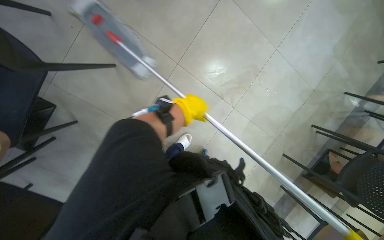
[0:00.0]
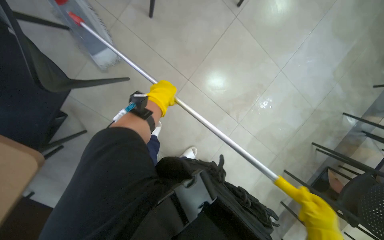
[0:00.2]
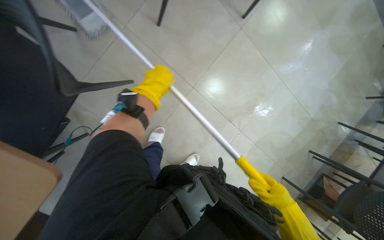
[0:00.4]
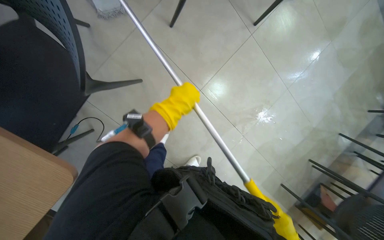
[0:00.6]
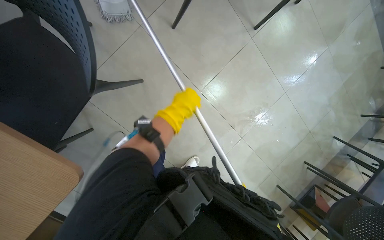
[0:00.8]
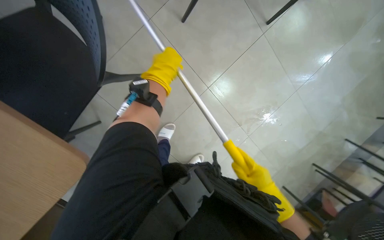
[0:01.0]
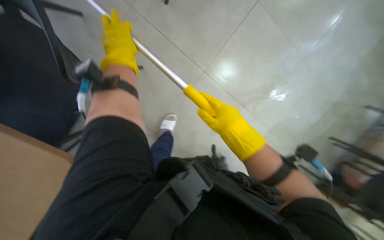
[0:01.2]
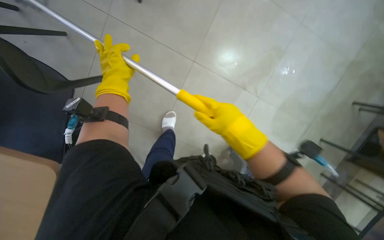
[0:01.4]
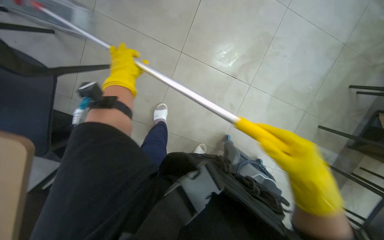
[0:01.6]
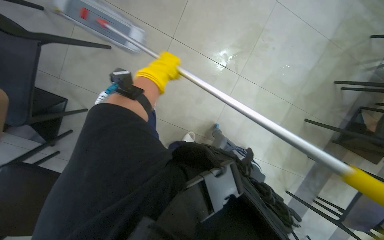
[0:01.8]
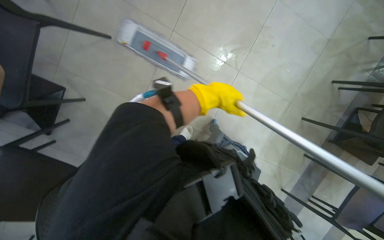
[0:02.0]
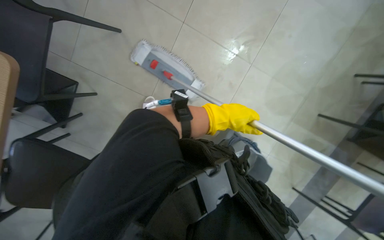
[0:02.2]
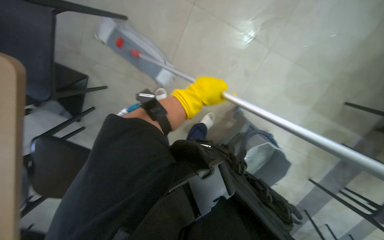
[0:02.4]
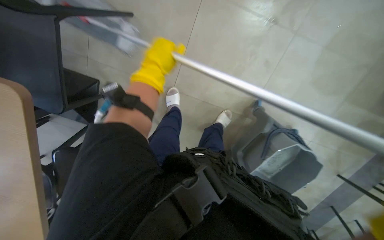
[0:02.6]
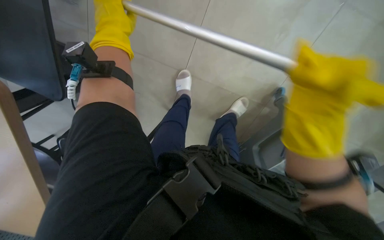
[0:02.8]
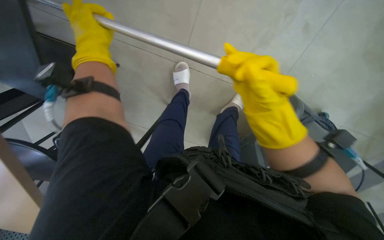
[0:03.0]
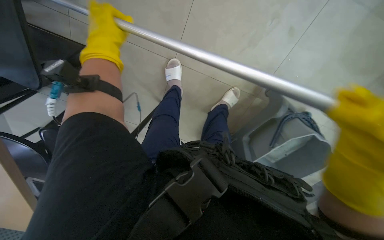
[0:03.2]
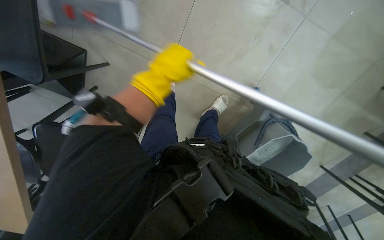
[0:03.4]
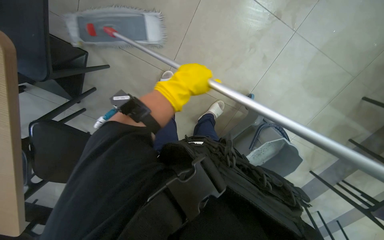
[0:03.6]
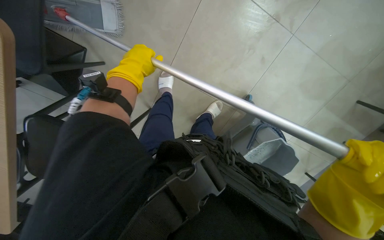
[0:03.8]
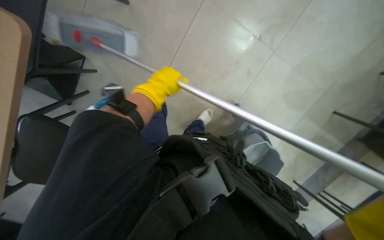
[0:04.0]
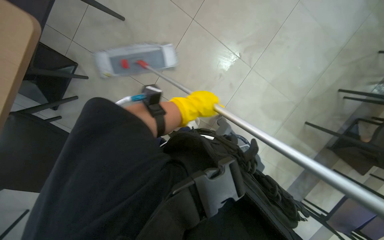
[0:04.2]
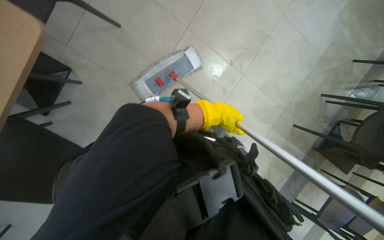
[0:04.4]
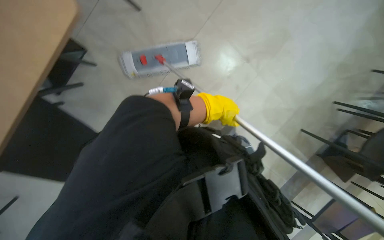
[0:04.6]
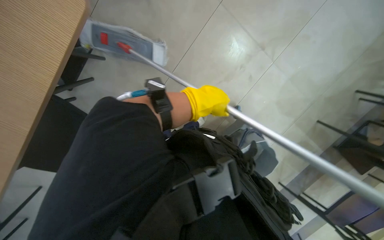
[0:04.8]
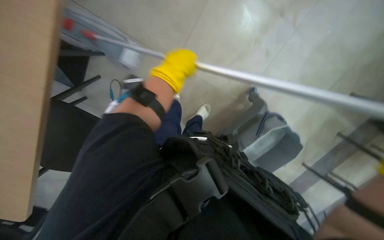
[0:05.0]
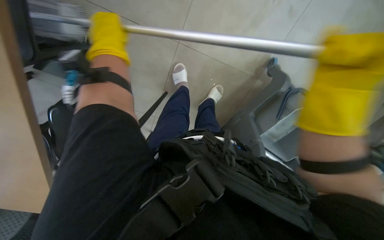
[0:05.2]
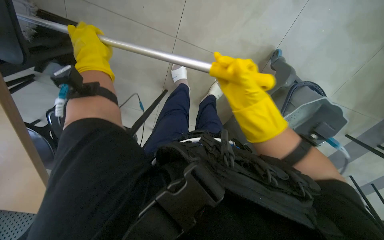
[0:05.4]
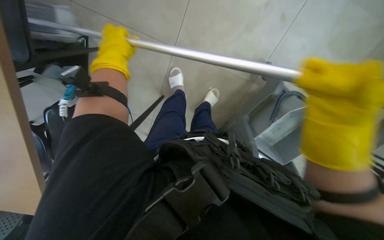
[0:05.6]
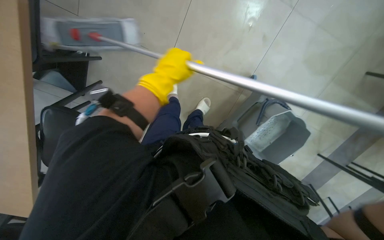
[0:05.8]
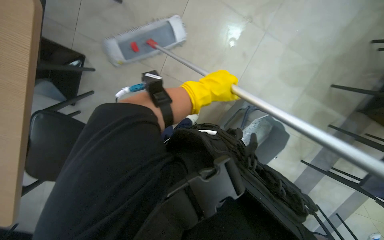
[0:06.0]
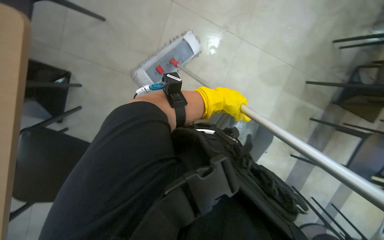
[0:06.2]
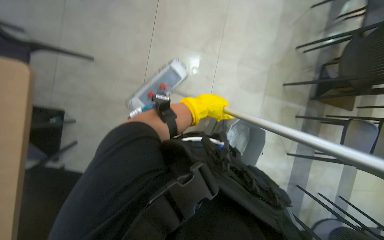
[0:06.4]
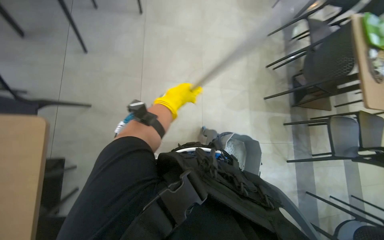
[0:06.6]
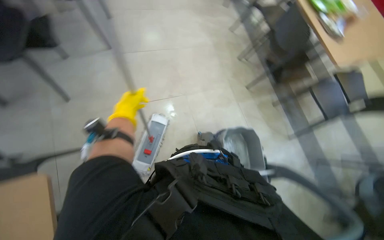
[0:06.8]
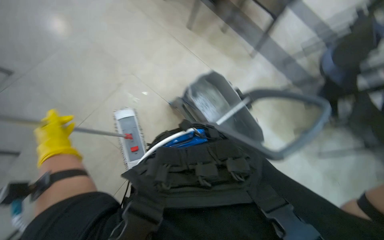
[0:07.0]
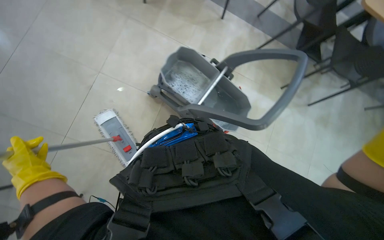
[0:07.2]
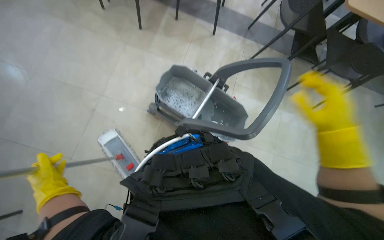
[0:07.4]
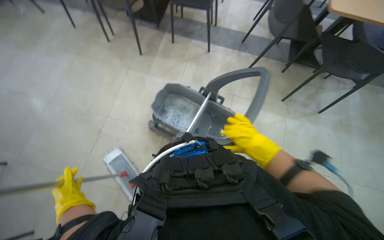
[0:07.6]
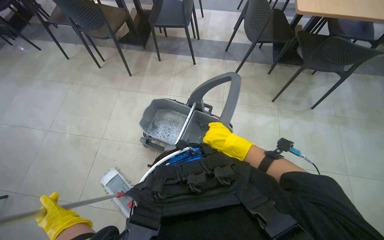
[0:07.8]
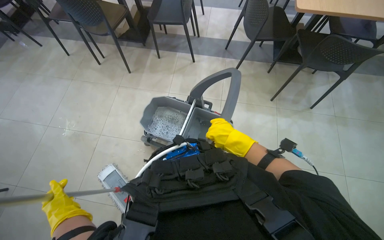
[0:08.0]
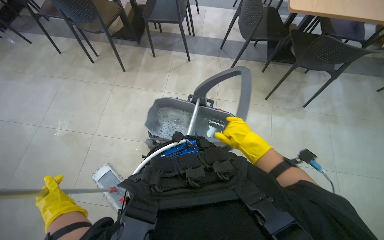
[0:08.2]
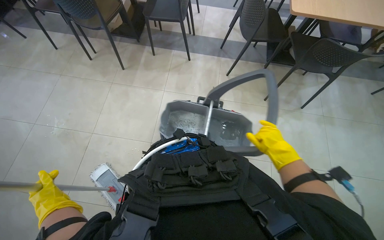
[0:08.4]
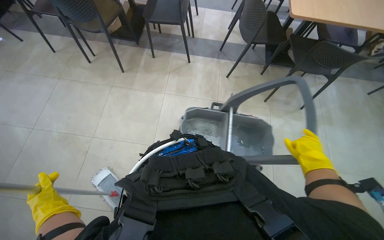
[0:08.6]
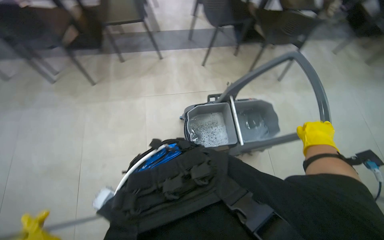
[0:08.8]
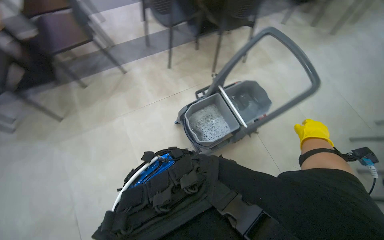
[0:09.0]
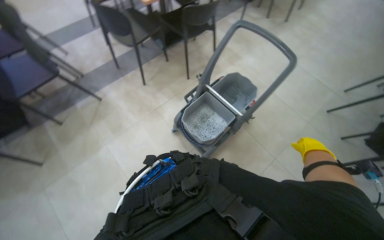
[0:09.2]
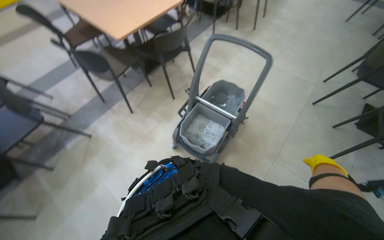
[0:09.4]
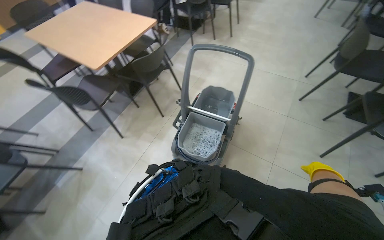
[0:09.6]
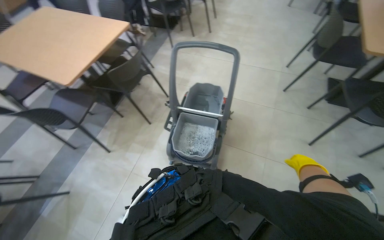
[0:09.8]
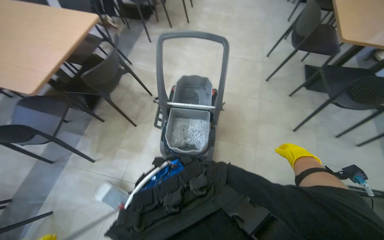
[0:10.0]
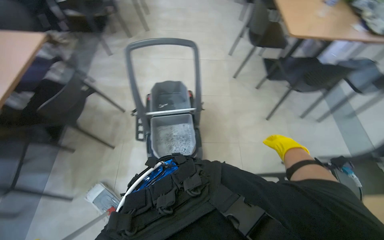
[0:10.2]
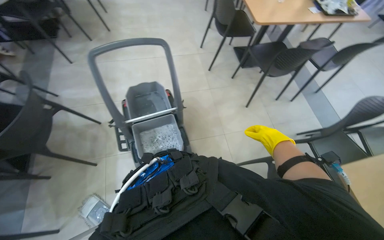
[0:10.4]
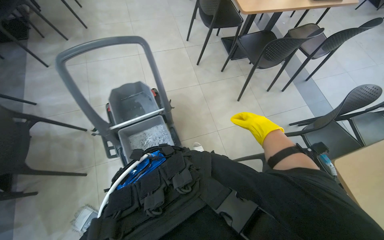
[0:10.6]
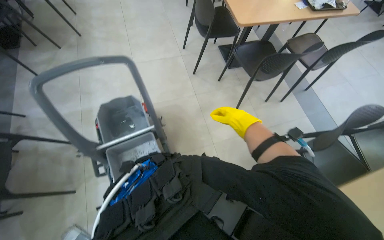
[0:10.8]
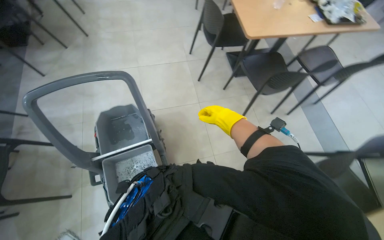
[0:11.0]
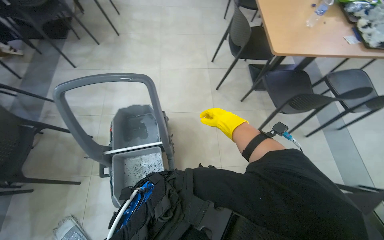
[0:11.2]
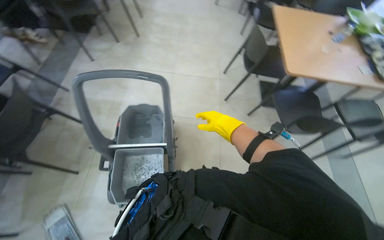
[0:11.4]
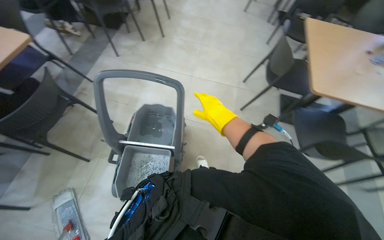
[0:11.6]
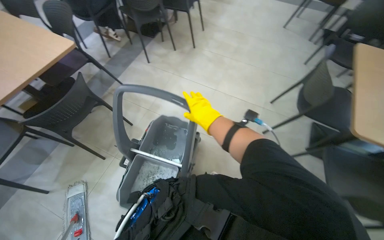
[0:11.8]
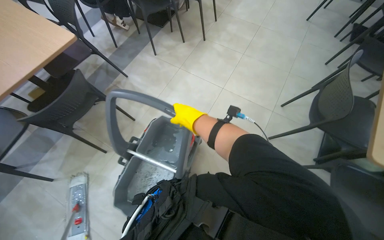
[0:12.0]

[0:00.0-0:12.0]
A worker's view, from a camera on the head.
Job: mopping floor.
The whole recording: Mopping the floor. The worker mops the floor with a flat mop, pausing to rinse and wring the mop head.
0:00.0 to 0:01.6: The left hand heads to the left and up the picture, covering some 35 cm.
0:01.6 to 0:03.0: The wearer looks some 15 degrees further downward. The left hand goes to the right and returns, about 35 cm each way.
0:03.0 to 0:04.4: The left hand moves left and right over approximately 30 cm, changing direction 2 times.
0:04.4 to 0:06.0: The left hand goes to the left and returns, roughly 35 cm each way.
0:06.0 to 0:07.6: The head rotates roughly 105 degrees to the right. The view tips upward by about 15 degrees.
0:07.6 to 0:09.0: The head rotates roughly 40 degrees to the right.
0:09.0 to 0:10.4: The wearer looks about 80 degrees further to the right.
0:10.4 to 0:12.0: The head travels about 60 cm. The wearer's head swings roughly 45 degrees to the left.

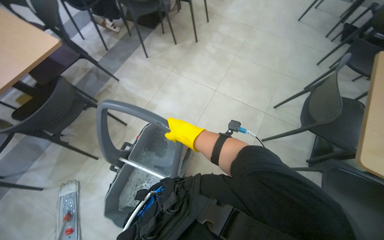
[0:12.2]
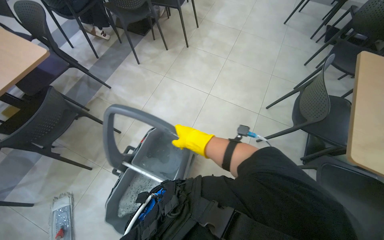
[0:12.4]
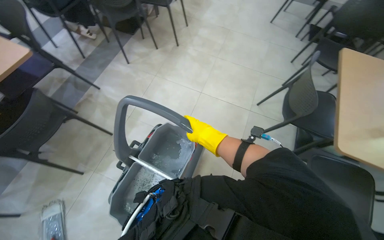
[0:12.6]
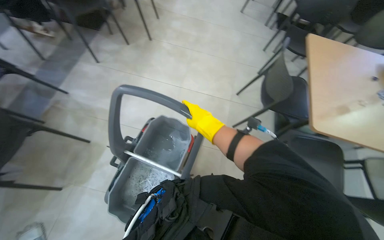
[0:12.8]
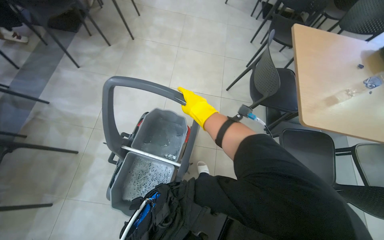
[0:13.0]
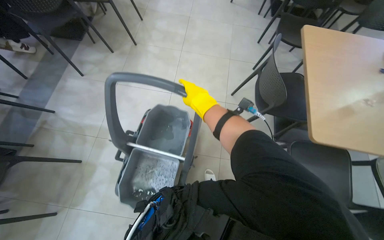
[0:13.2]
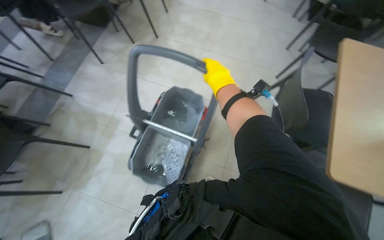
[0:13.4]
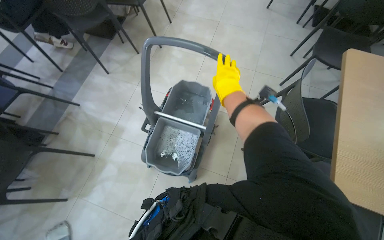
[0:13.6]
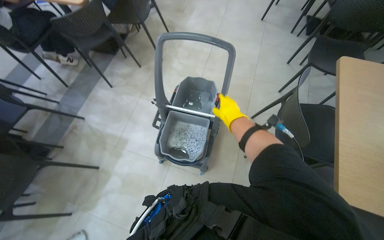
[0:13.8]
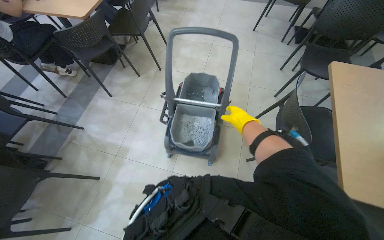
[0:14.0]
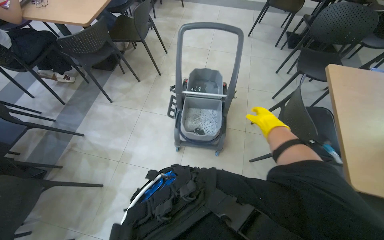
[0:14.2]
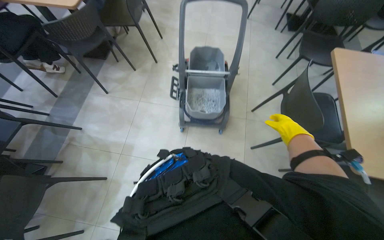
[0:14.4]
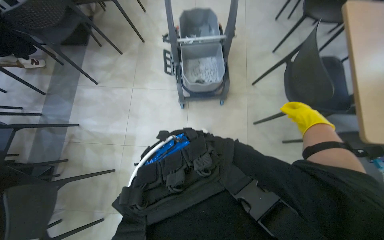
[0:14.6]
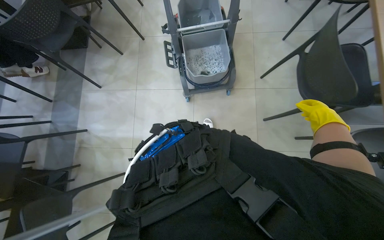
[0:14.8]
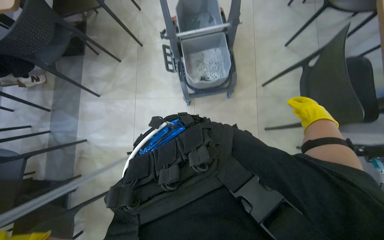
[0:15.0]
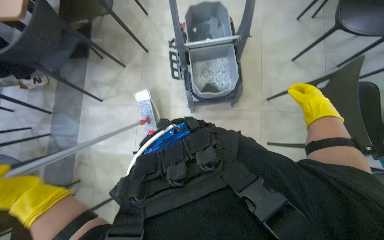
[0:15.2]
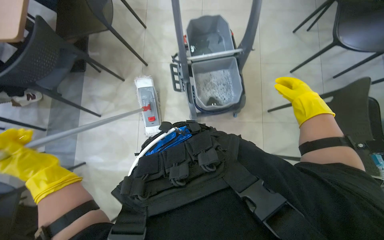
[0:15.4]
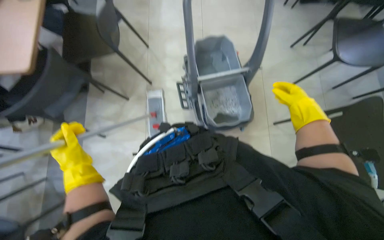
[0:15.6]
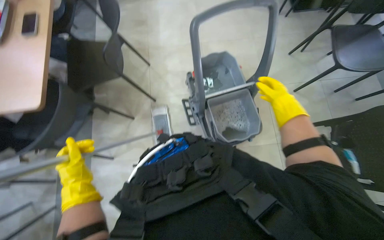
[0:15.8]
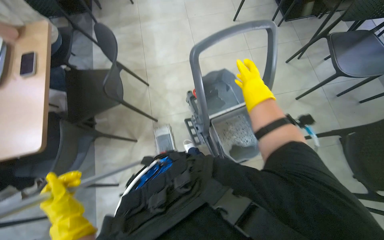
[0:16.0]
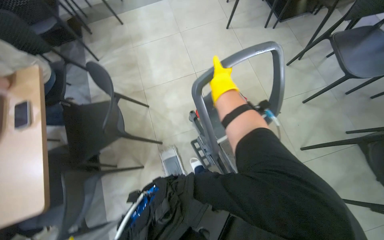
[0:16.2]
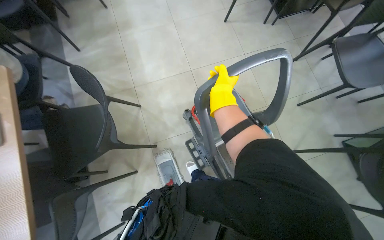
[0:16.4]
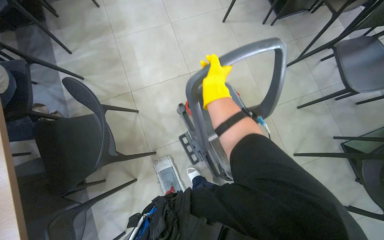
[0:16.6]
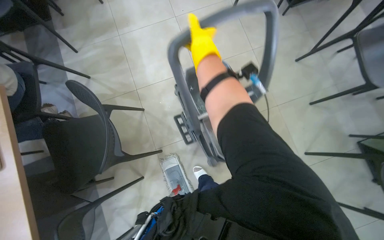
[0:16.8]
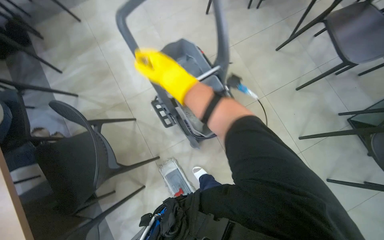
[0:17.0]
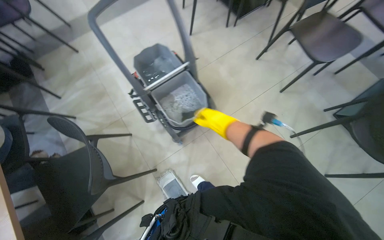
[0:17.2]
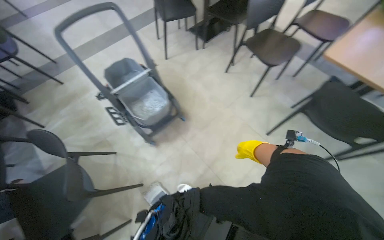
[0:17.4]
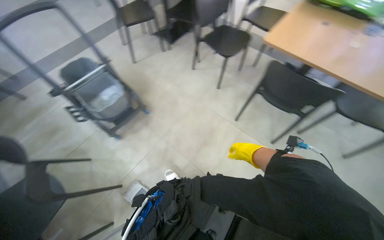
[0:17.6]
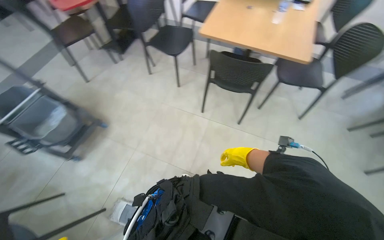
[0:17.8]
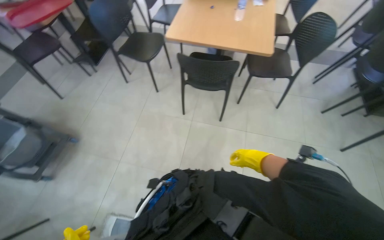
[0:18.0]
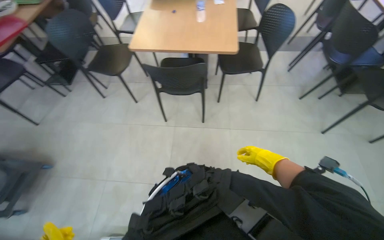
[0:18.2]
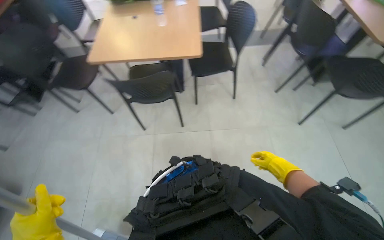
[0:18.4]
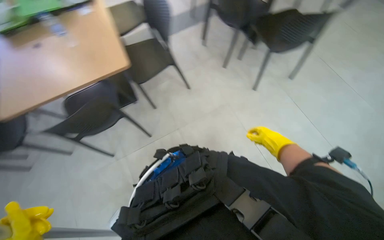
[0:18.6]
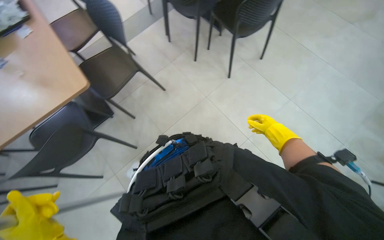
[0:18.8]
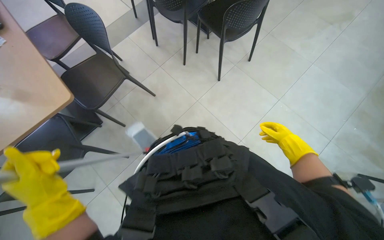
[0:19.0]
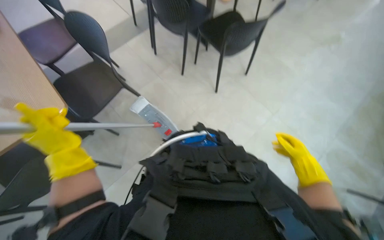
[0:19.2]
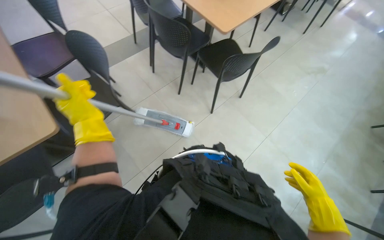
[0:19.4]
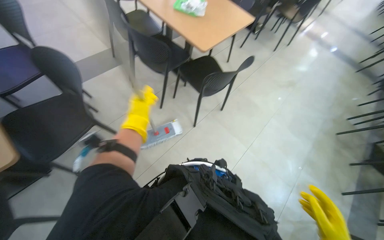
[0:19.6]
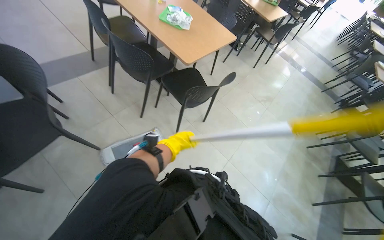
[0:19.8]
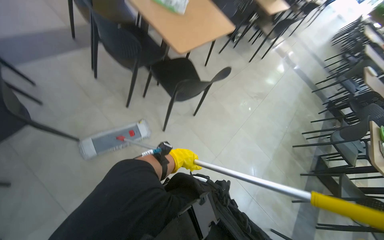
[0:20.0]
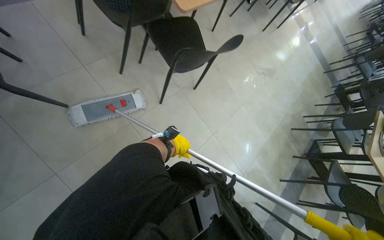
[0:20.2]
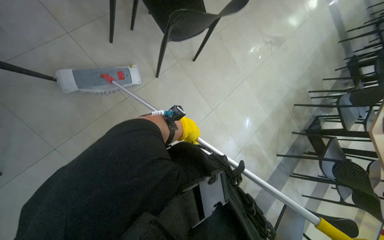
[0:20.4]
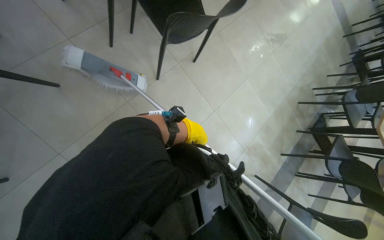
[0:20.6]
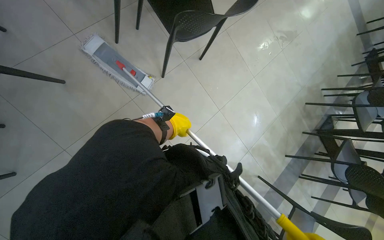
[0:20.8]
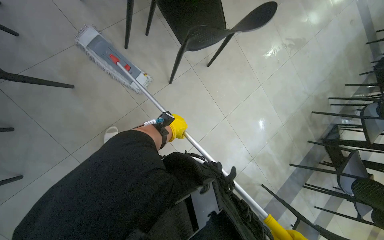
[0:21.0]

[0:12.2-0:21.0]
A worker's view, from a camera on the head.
Job: mopping floor.
The whole recording: Mopping the floor. The worker mops the floor with a flat mop, pausing to rinse and wring the mop head.
0:12.2 to 0:13.6: The right hand moves up the picture and to the right, about 50 cm.
0:13.6 to 0:15.2: The right hand is displaced down the picture by approximately 10 cm.
0:15.2 to 0:16.6: The camera is carried some 80 cm.
0:16.6 to 0:18.0: The camera is carried approximately 70 cm. The head turns to the right by roughly 55 degrees. The view tilts about 20 degrees upward.
0:18.0 to 0:19.6: The wearer moves about 70 cm. The head rotates roughly 65 degrees to the right.
0:19.6 to 0:21.0: The view tilts about 25 degrees downward. The left hand heads to the right, covering some 20 cm.
